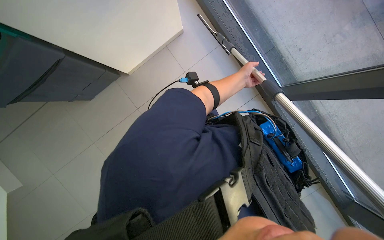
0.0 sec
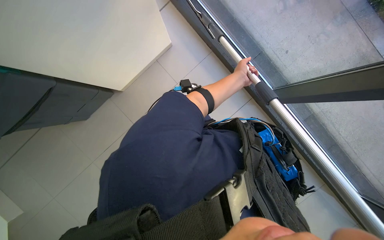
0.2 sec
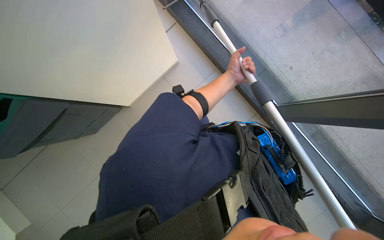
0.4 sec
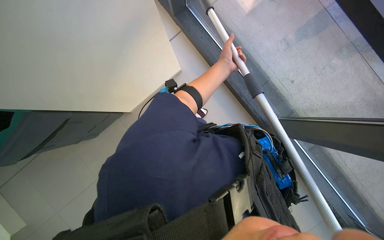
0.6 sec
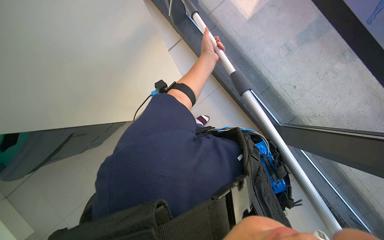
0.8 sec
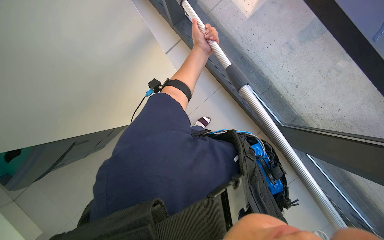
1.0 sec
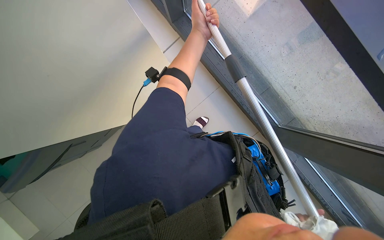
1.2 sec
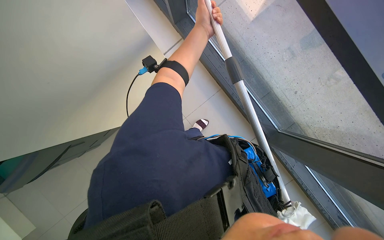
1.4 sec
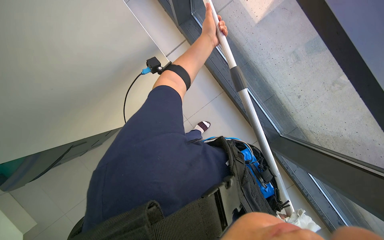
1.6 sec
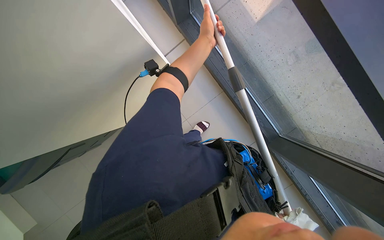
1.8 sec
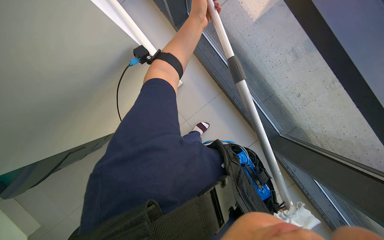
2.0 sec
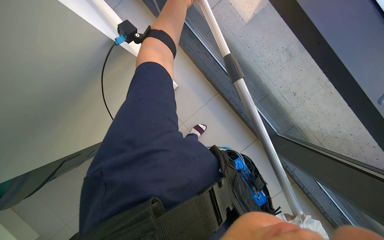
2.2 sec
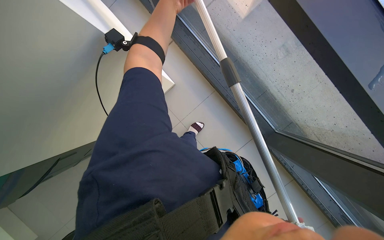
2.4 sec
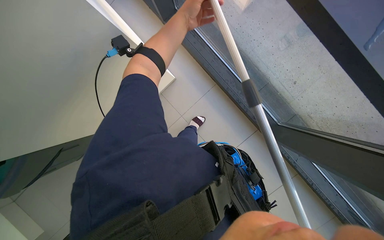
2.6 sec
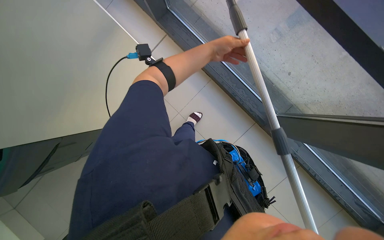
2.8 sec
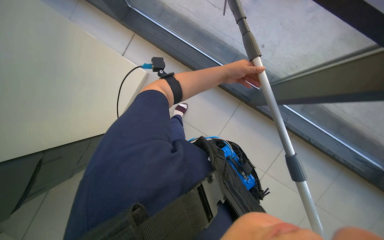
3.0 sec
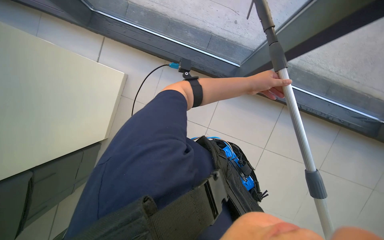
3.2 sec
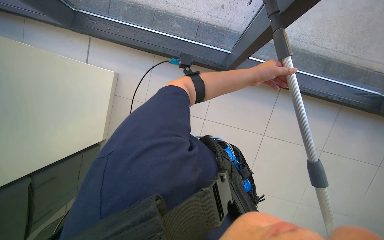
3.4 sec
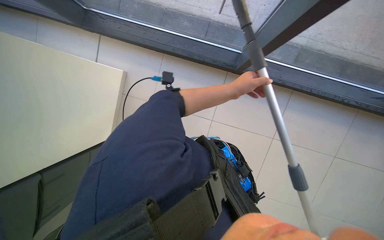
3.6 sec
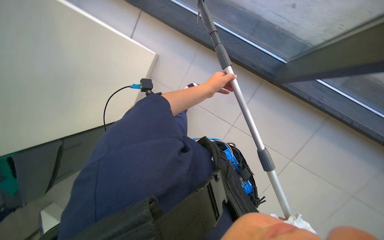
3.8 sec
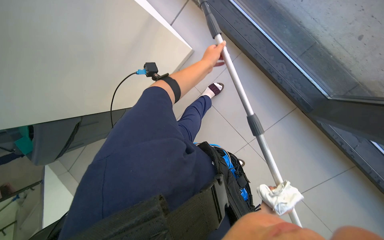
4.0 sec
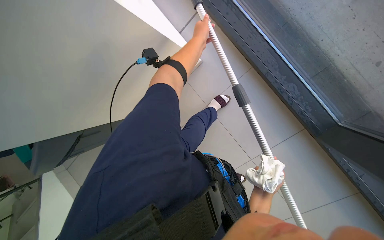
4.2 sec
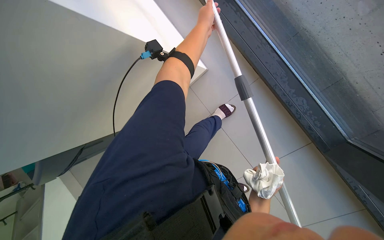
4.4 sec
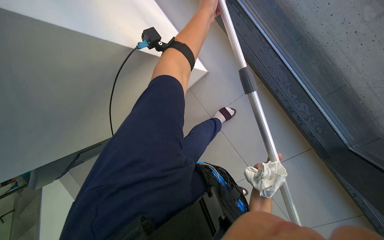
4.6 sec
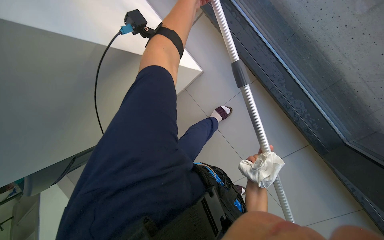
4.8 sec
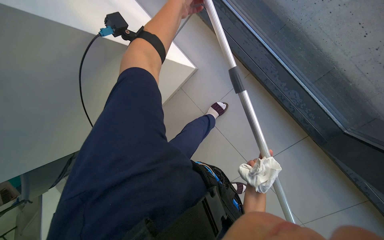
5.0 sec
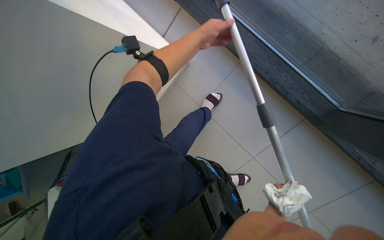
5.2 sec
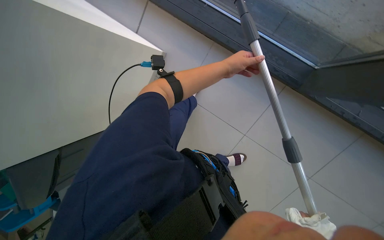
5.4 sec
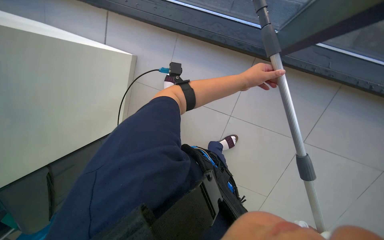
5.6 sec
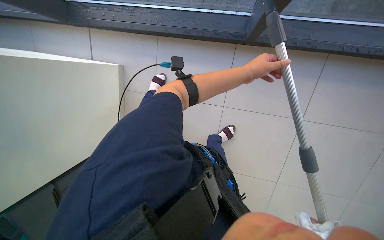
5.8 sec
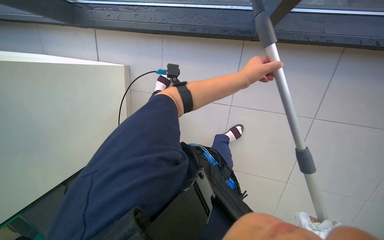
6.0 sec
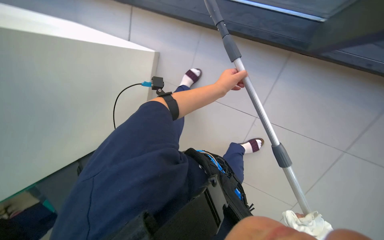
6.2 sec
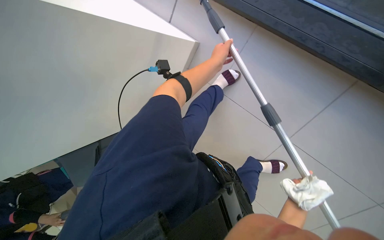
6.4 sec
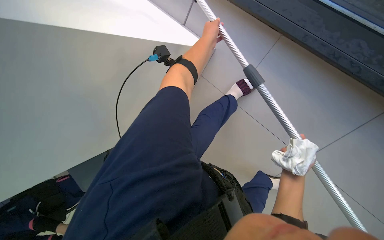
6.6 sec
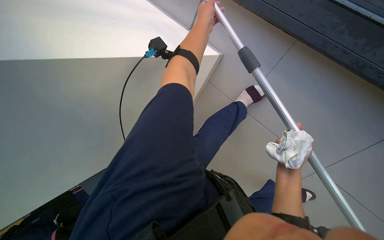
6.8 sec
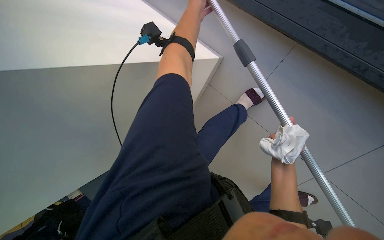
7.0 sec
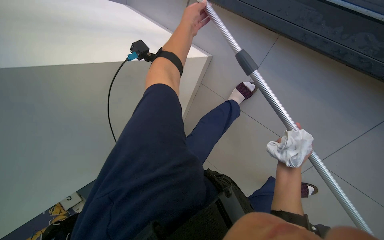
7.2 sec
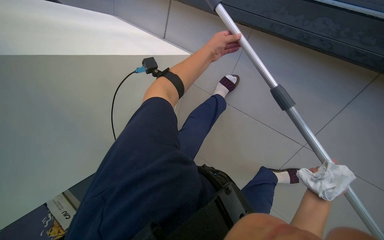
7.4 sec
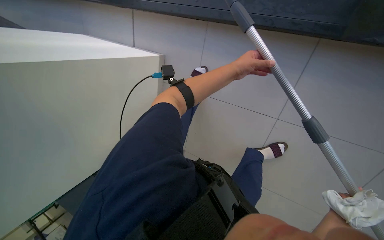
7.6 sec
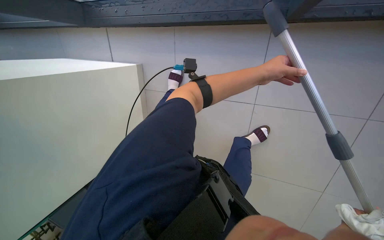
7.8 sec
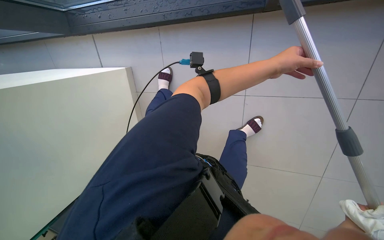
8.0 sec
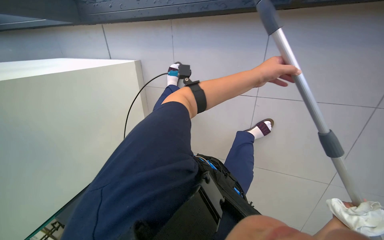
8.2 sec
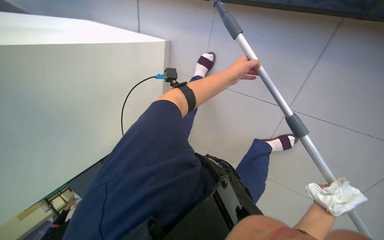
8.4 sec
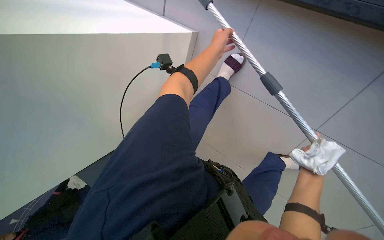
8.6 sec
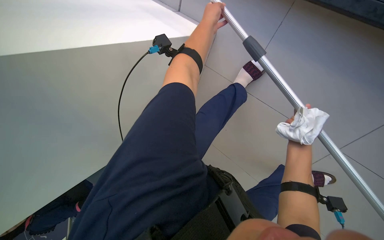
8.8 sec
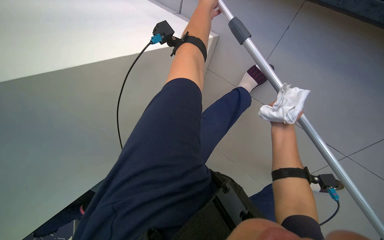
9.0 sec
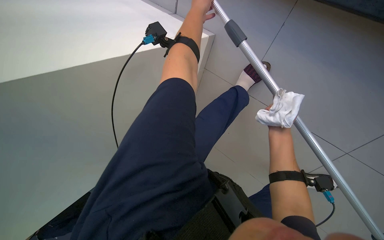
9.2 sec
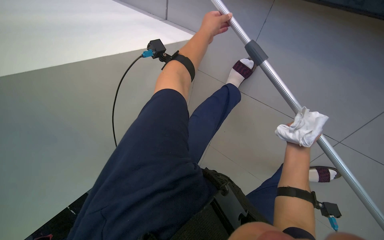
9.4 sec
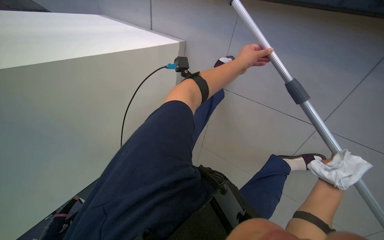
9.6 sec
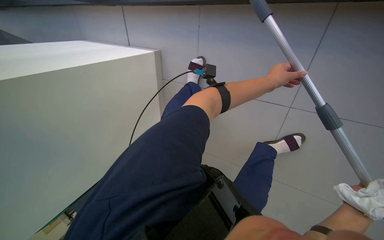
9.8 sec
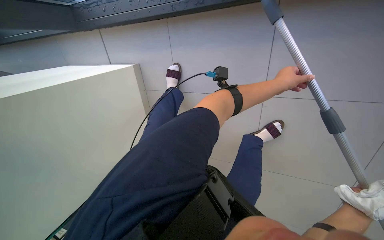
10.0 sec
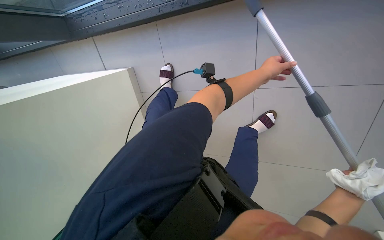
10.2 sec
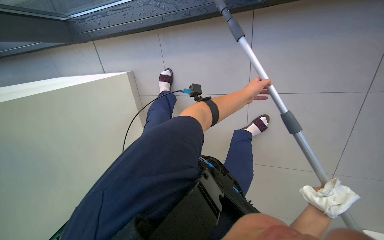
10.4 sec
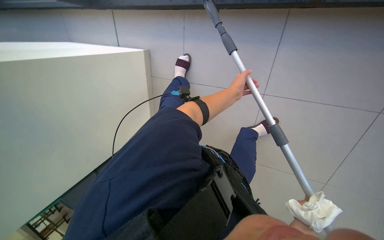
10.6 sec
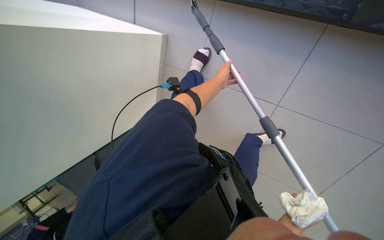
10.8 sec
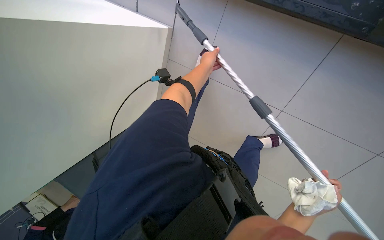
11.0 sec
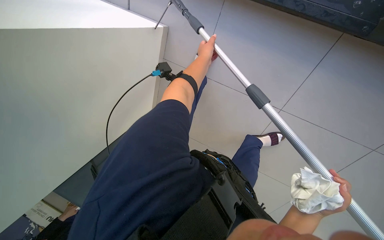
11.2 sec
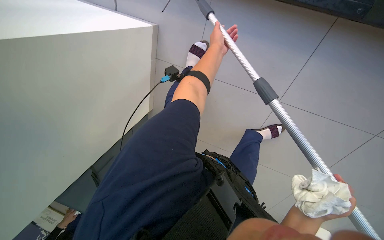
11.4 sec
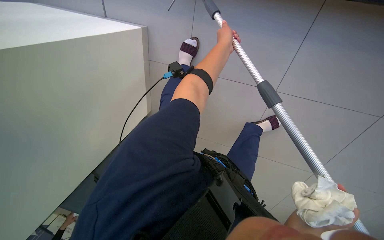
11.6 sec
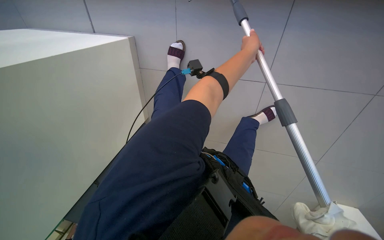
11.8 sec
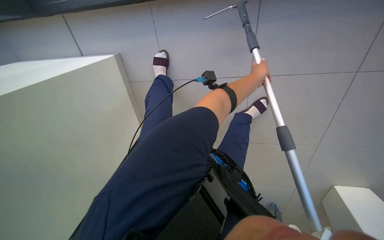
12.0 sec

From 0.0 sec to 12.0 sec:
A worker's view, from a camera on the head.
Job: cleaning windows.
The whole recording: Cleaning building windows. The worker cleans large building windows using a pole with a squeegee and wipes the window frames with a cloth.
From 0.0 sec to 1.6 sec: The view tilts roughly 15 degrees upward. The left hand goes some 25 cm up the picture and to the left.
From 3.0 sec to 4.4 sec: The wearer looks some 20 degrees further to the left. The left hand goes some 25 cm up the picture.
From 4.4 sec to 6.0 sec: Everything in view rotates some 30 degrees counterclockwise. The left hand moves down the picture and to the right, roughly 50 cm.
From 6.0 sec to 7.6 sec: The left hand moves approximately 15 cm up the picture and comes back.
From 7.6 sec to 9.0 sec: The left hand heads up the picture and to the left, covering roughly 15 cm.
From 10.4 sec to 12.0 sec: The scene turns about 35 degrees clockwise in the picture. The left hand goes to the left and returns, about 30 cm each way.

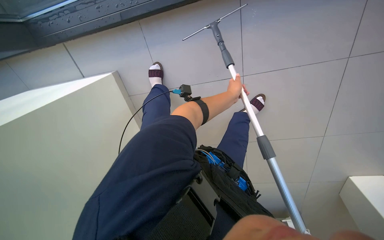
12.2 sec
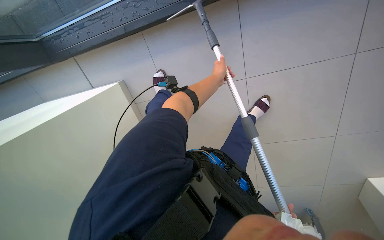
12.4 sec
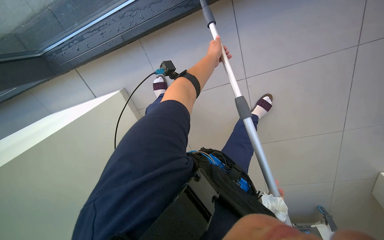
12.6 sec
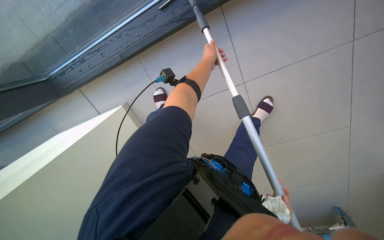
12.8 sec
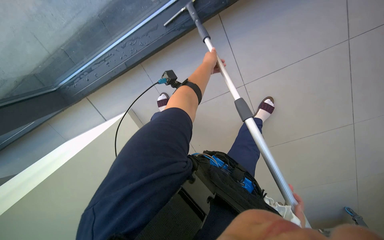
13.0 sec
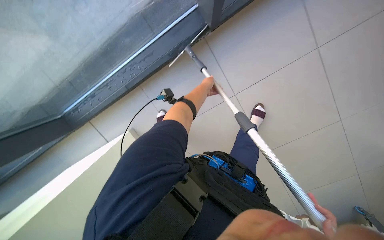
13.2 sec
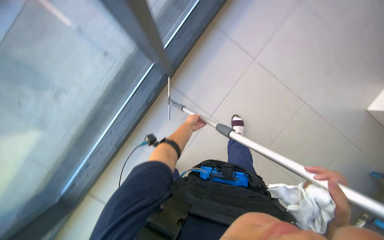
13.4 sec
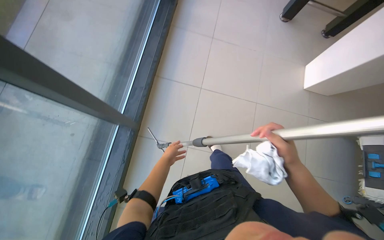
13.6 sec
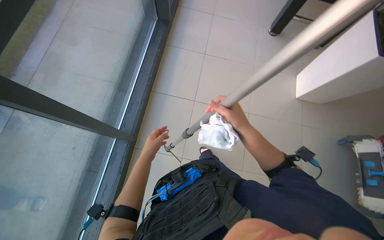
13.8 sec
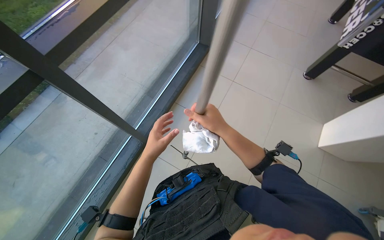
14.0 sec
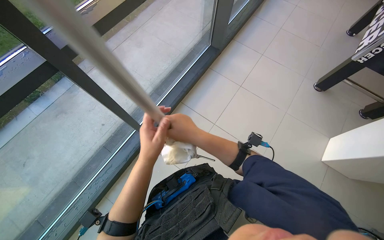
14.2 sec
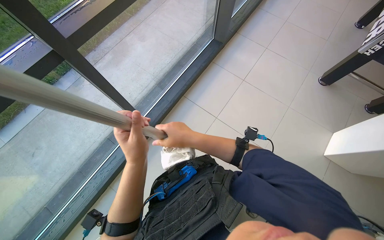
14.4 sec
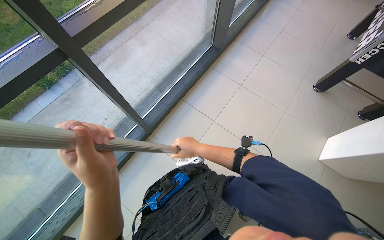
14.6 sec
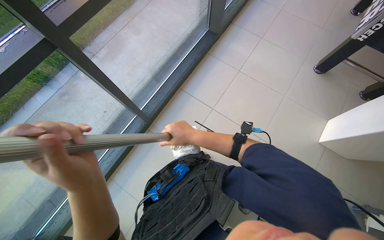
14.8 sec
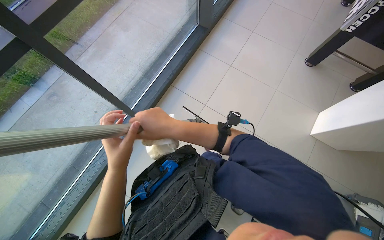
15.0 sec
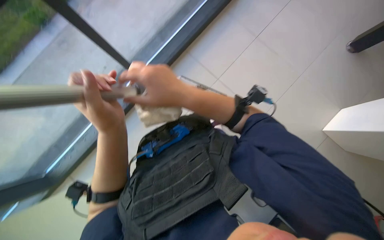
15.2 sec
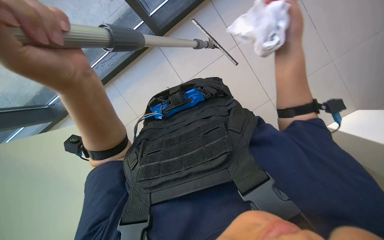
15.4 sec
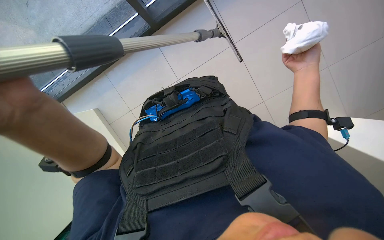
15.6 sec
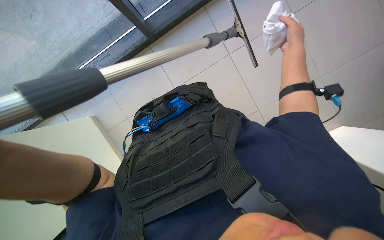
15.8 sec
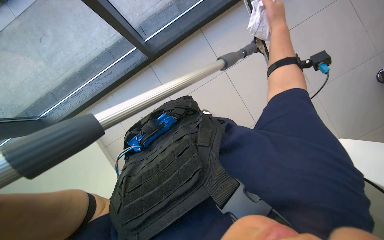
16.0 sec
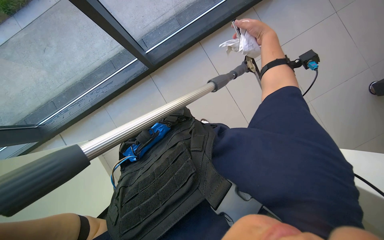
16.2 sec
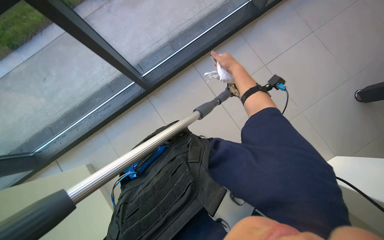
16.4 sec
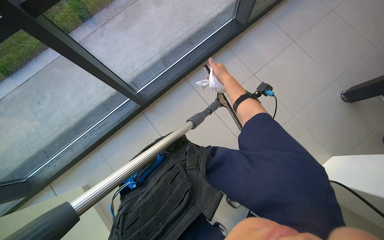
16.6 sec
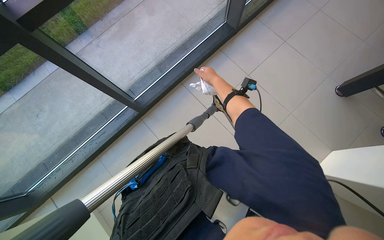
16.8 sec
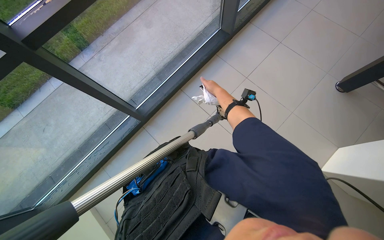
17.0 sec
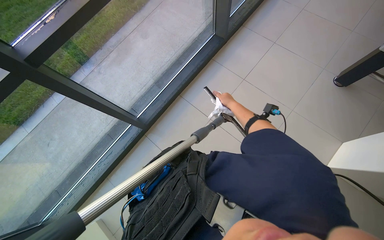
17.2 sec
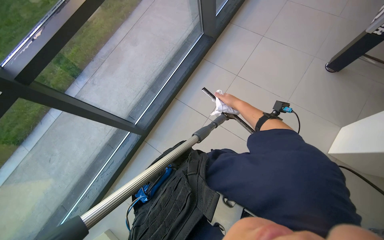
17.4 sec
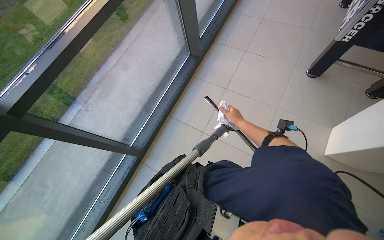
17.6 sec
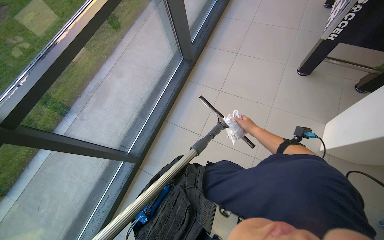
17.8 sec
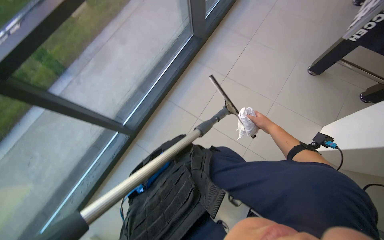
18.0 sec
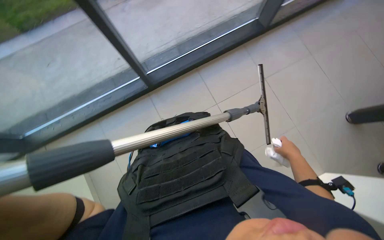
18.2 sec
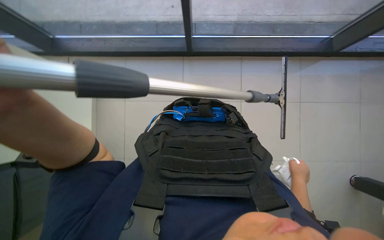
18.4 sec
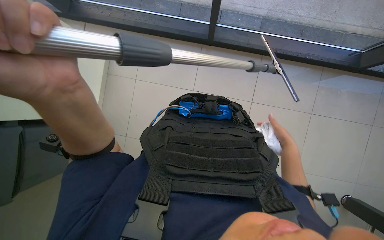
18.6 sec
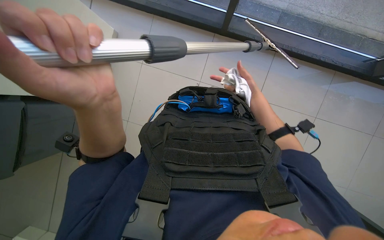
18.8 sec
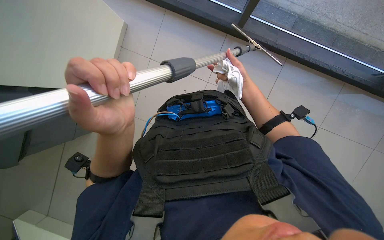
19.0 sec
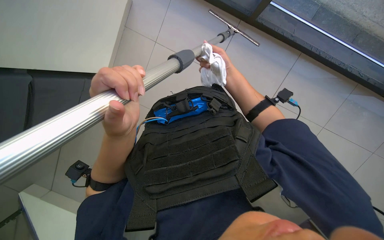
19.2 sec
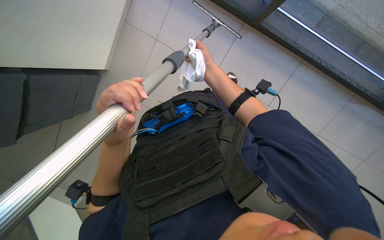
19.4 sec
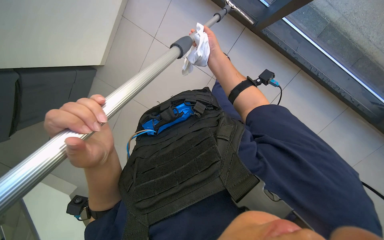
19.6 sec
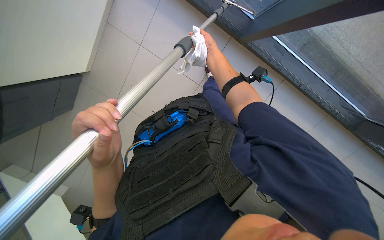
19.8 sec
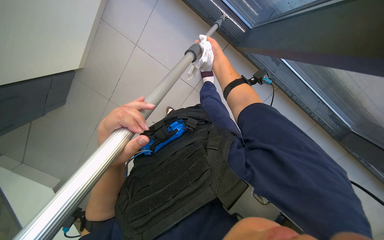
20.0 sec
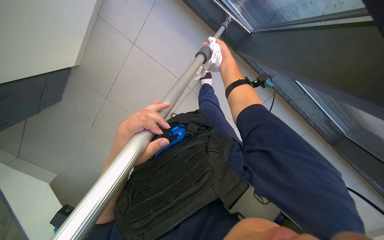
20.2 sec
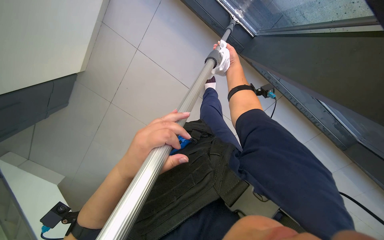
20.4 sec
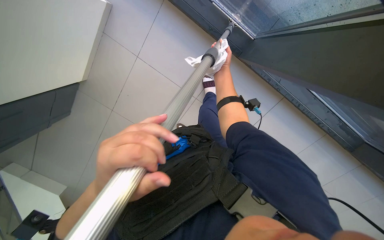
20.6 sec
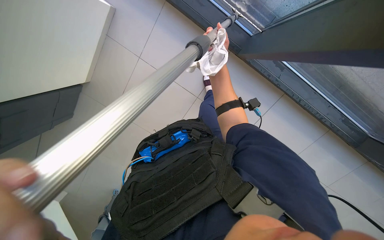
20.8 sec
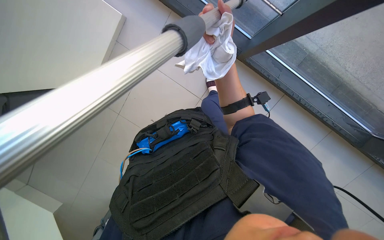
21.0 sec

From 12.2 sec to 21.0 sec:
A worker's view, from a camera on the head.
Job: cleaning windows.
The whole recording: Cleaning building windows. The worker cleans large building windows using a pole with a squeegee and wipes the window frames with a cloth.
From 12.2 sec to 13.6 sec: The view tips upward by roughly 35 degrees. The scene turns approximately 40 degrees counterclockwise in the picture.
From 13.6 sec to 15.2 sec: The wearer's head swings roughly 30 degrees to the left.
From 15.2 sec to 16.6 sec: The wearer looks roughly 15 degrees further upward.
From 16.6 sec to 18.0 sec: The right hand heads to the right and down the picture, covering about 35 cm.
From 18.0 sec to 19.6 sec: The view tips downward by some 20 degrees. The scene turns about 55 degrees clockwise in the picture.
From 19.6 sec to 21.0 sec: The camera pitches upward, by about 15 degrees. The right hand goes approximately 20 cm nearer to the camera.
